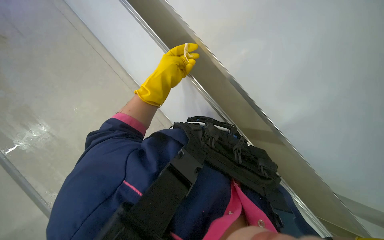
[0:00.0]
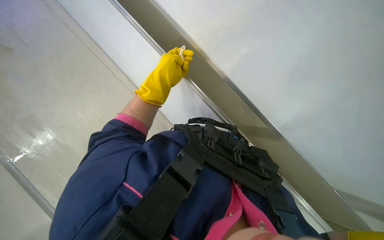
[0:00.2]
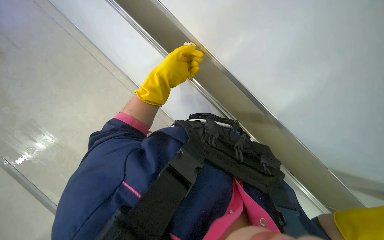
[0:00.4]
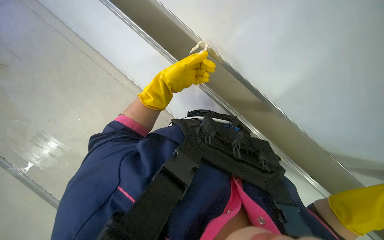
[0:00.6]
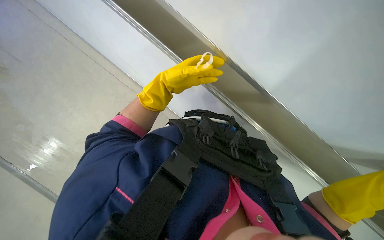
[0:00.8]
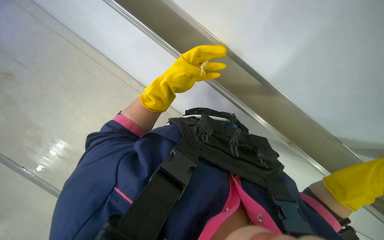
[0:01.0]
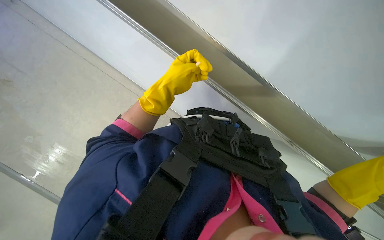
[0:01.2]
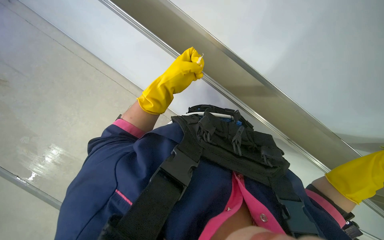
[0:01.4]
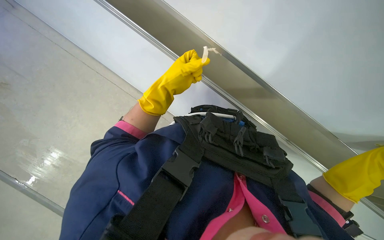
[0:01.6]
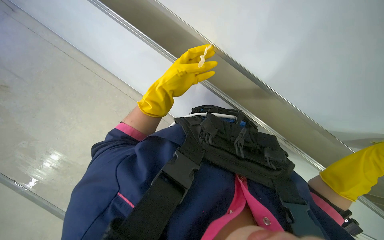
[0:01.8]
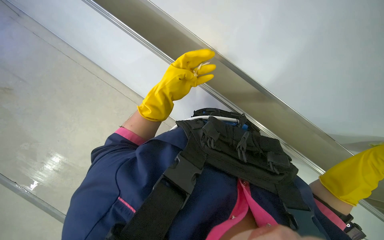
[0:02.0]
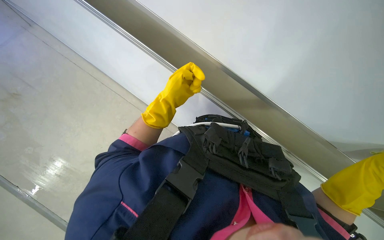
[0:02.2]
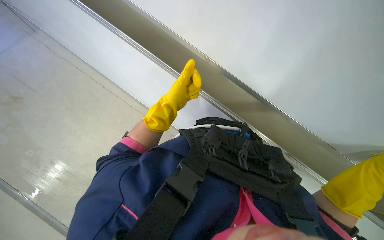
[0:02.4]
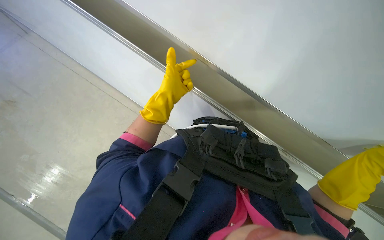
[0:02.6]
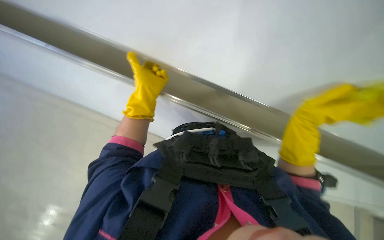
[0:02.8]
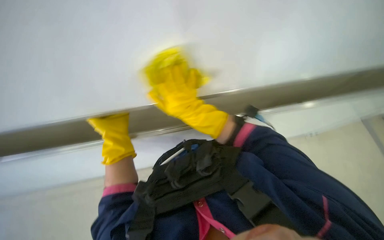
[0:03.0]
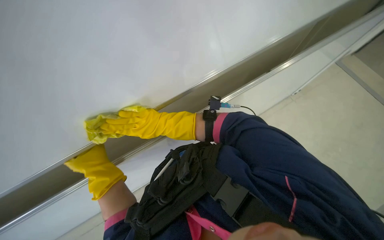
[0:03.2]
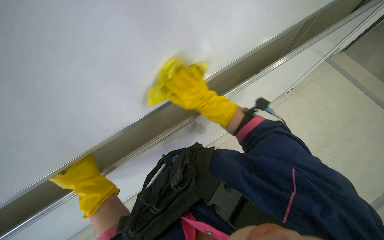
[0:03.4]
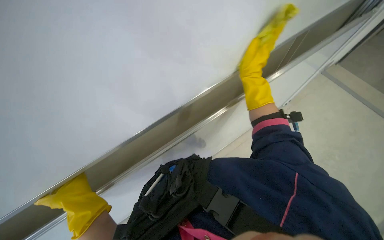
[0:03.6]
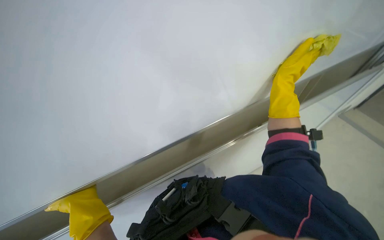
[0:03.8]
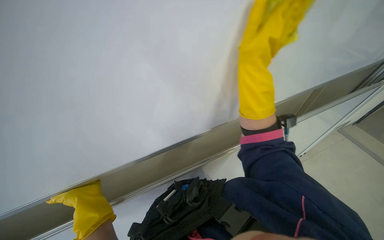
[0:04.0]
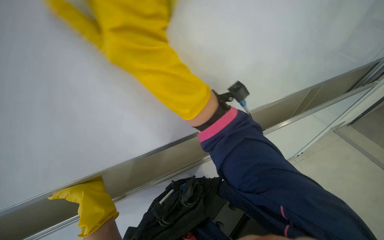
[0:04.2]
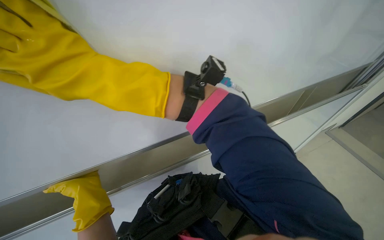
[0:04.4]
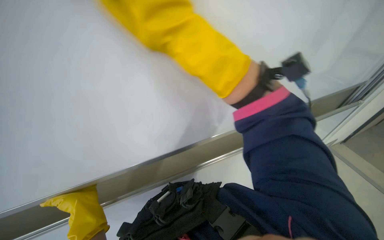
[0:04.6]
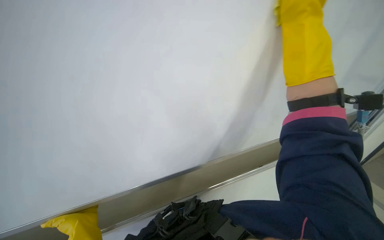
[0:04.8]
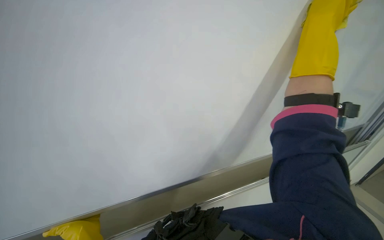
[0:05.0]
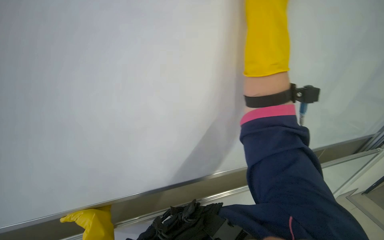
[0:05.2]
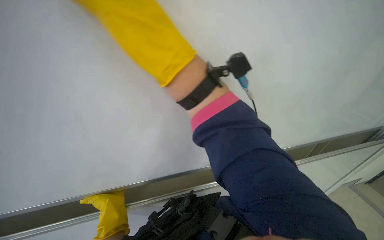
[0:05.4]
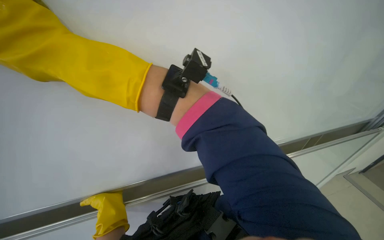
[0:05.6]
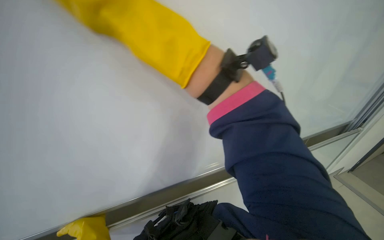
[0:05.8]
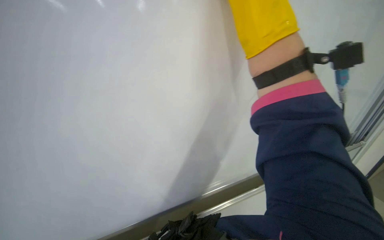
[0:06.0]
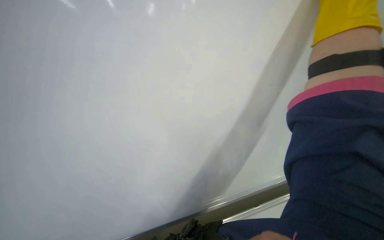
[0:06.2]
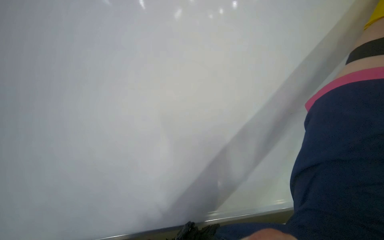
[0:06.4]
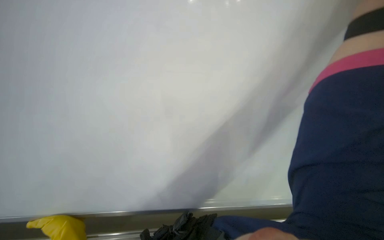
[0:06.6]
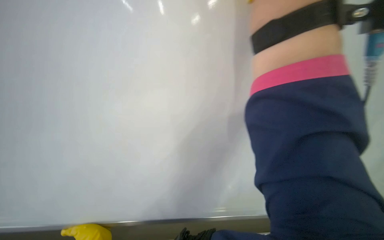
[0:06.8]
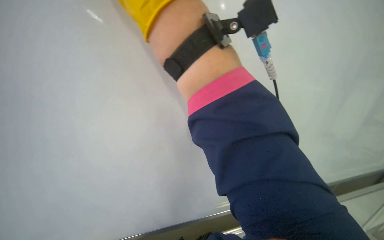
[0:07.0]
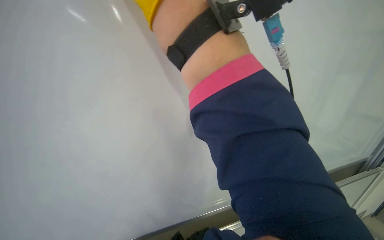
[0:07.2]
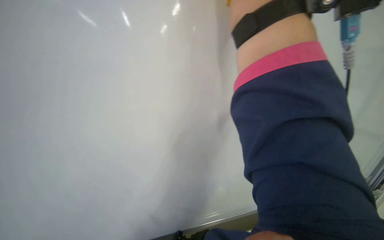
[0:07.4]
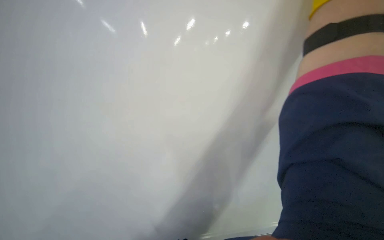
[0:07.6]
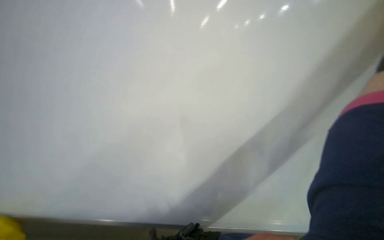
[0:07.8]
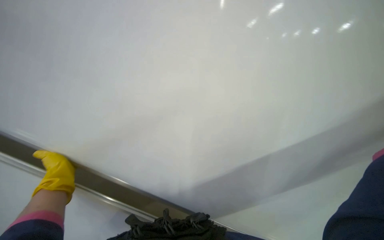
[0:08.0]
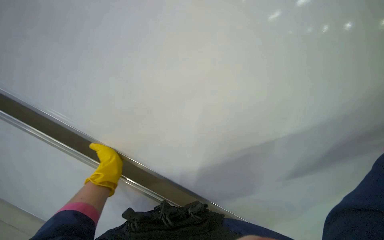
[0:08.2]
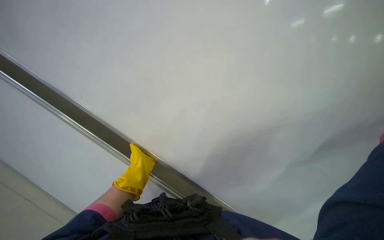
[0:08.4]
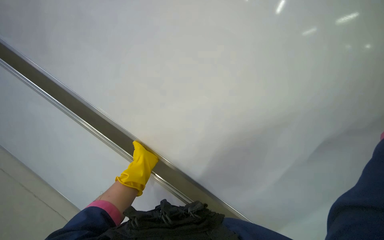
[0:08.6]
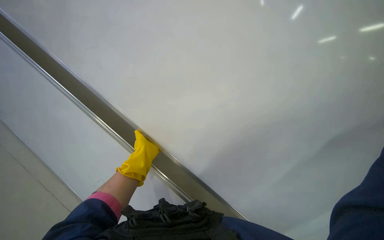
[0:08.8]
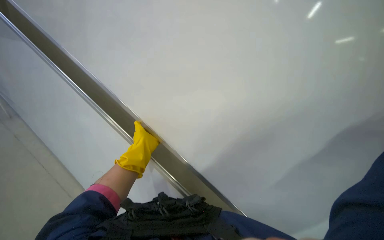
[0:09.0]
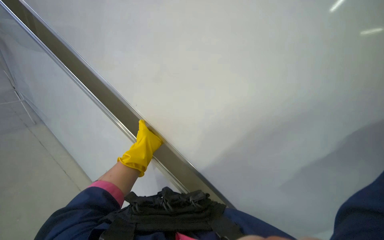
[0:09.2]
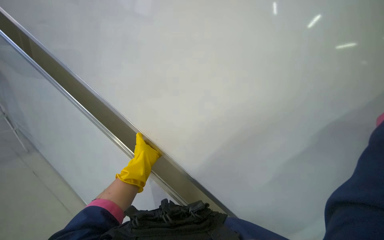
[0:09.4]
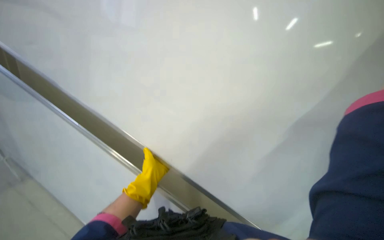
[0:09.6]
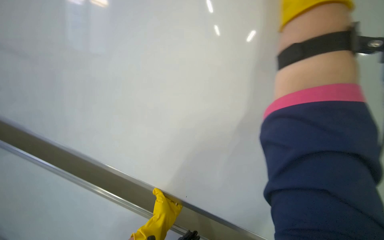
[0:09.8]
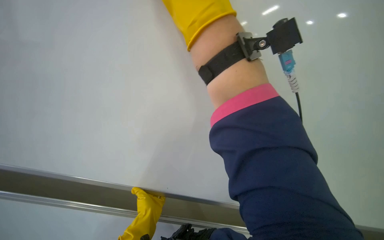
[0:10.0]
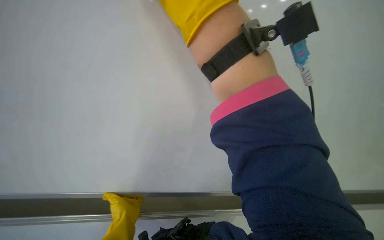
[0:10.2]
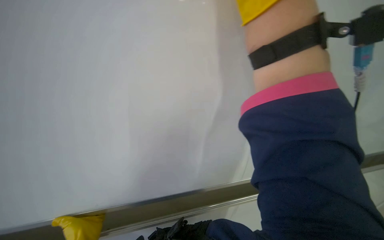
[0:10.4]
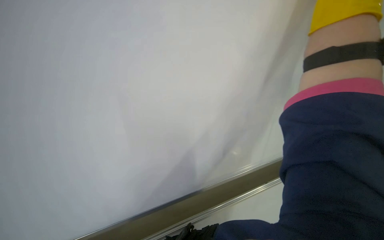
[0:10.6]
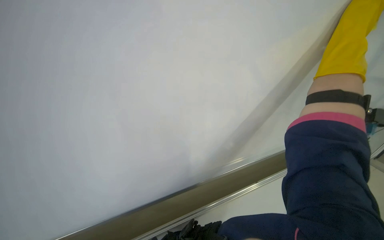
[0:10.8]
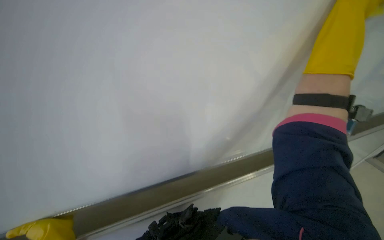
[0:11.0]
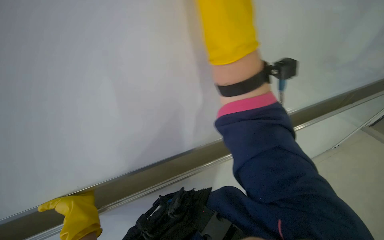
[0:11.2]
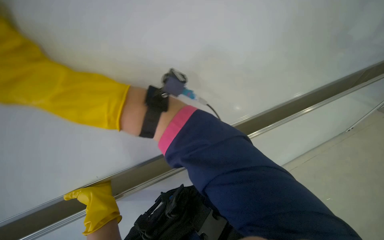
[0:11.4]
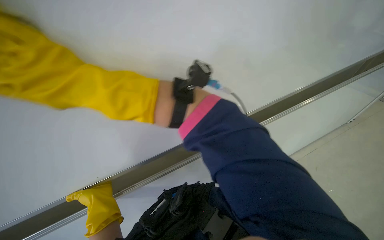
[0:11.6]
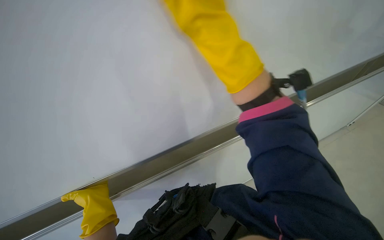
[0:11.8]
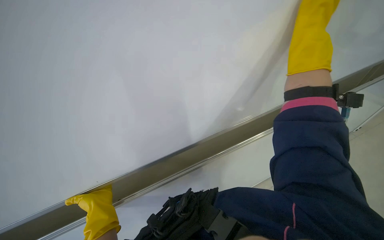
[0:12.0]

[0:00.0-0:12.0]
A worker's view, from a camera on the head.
Job: wiping surfaces.
The whole recording: Cleaning white cabinet/wall. The worker wipes the white cabinet and its metal rail with a yellow cloth.
0:01.6 to 0:03.0: The scene turns some 40 degrees counterclockwise in the picture.
0:03.0 to 0:04.4: The wearer looks about 15 degrees further upward. The left hand moves down the picture, roughly 10 cm. Meanwhile the right hand swings left and right, about 50 cm each way, with 2 reversals.
0:07.6 to 0:09.0: The wearer's head swings approximately 20 degrees to the left.

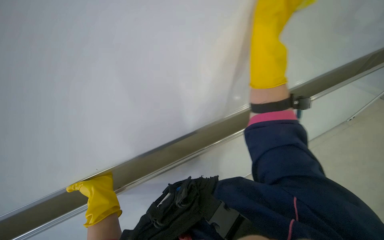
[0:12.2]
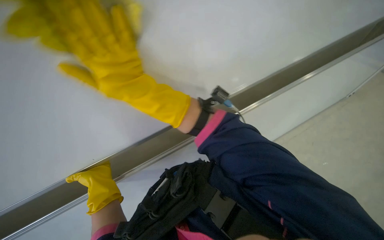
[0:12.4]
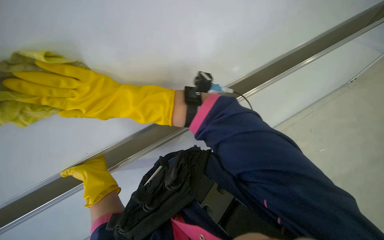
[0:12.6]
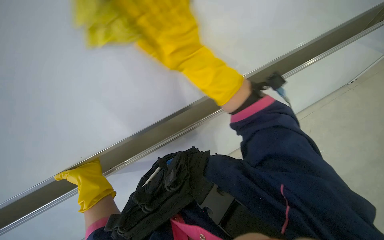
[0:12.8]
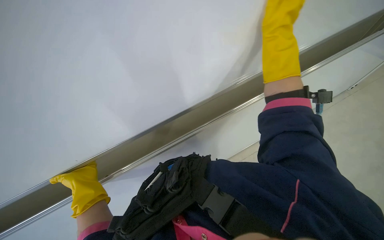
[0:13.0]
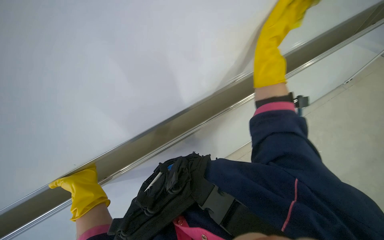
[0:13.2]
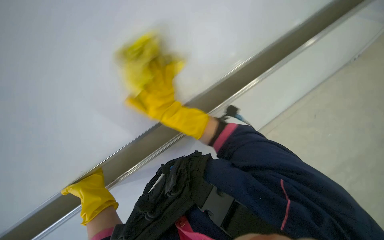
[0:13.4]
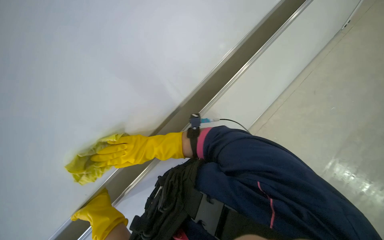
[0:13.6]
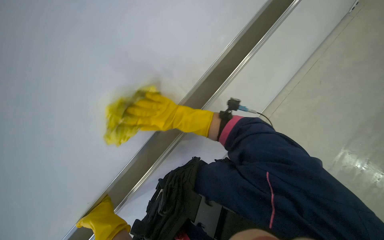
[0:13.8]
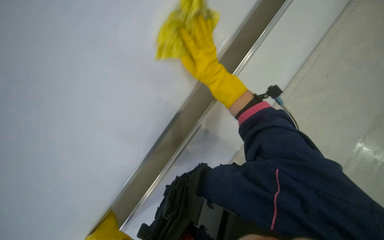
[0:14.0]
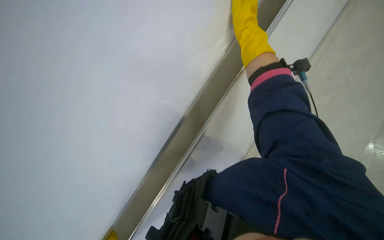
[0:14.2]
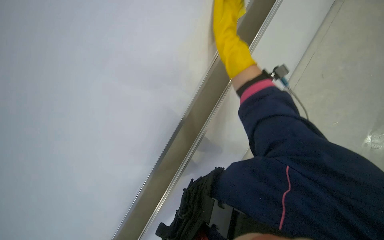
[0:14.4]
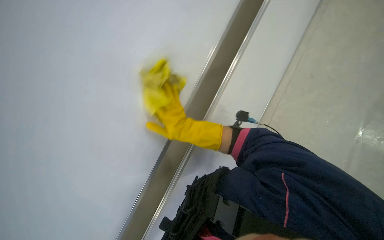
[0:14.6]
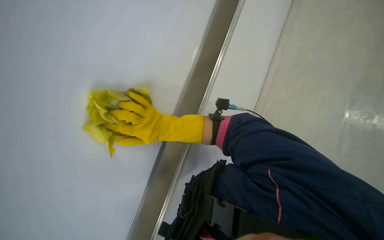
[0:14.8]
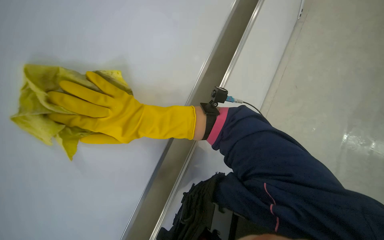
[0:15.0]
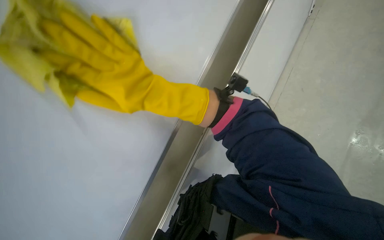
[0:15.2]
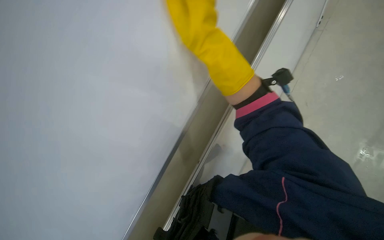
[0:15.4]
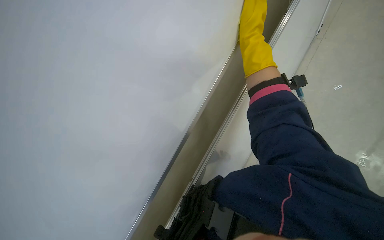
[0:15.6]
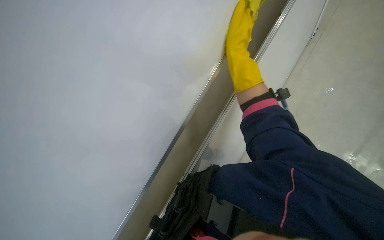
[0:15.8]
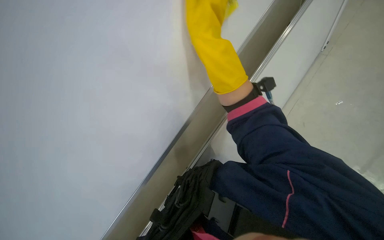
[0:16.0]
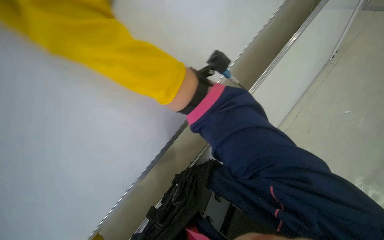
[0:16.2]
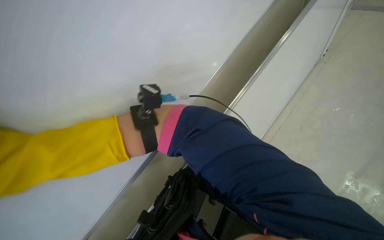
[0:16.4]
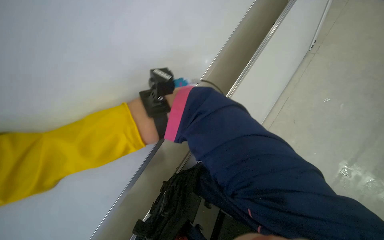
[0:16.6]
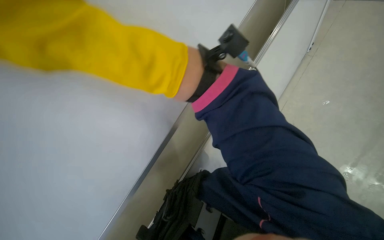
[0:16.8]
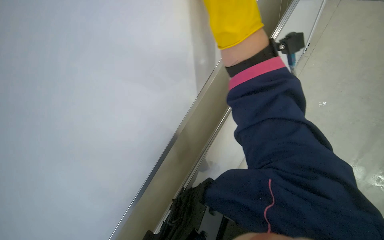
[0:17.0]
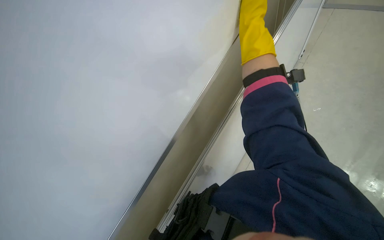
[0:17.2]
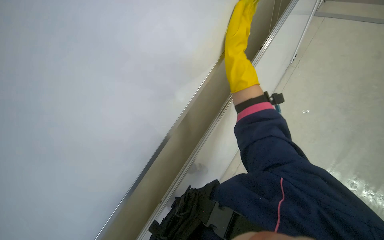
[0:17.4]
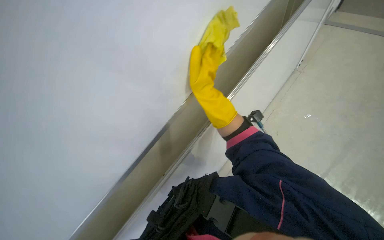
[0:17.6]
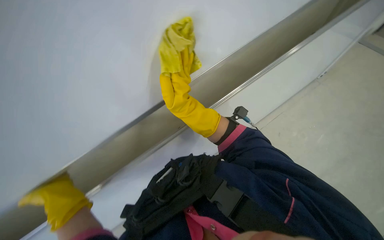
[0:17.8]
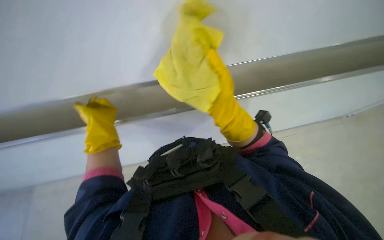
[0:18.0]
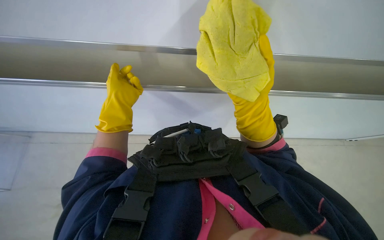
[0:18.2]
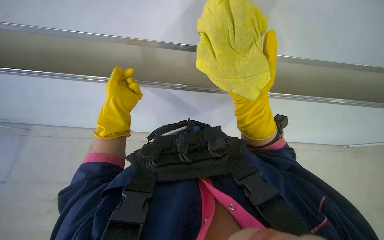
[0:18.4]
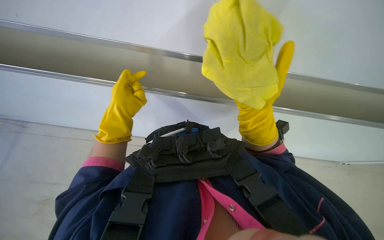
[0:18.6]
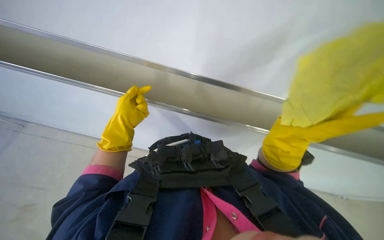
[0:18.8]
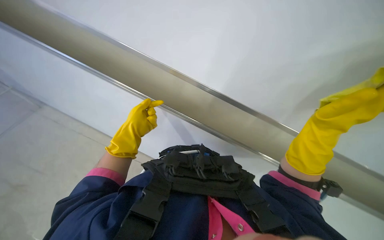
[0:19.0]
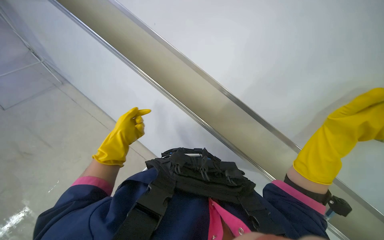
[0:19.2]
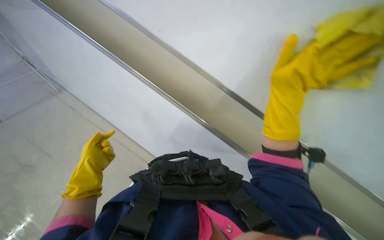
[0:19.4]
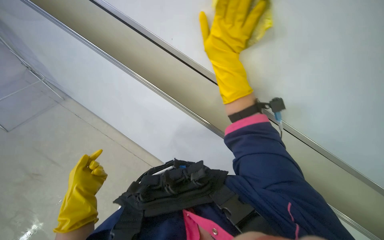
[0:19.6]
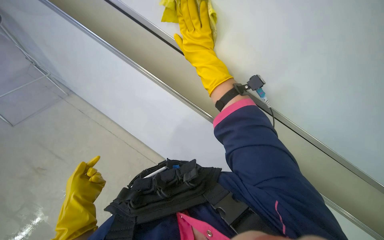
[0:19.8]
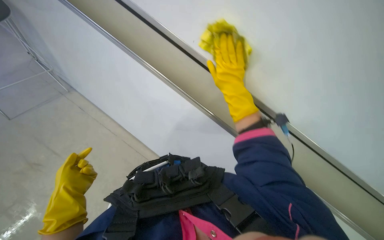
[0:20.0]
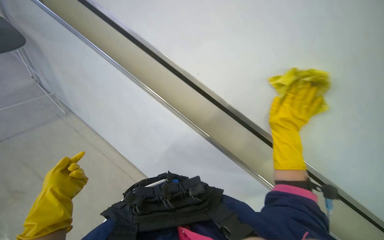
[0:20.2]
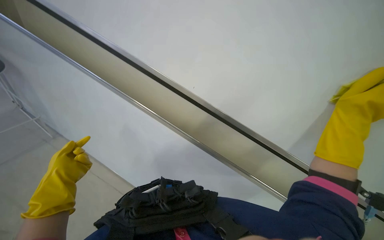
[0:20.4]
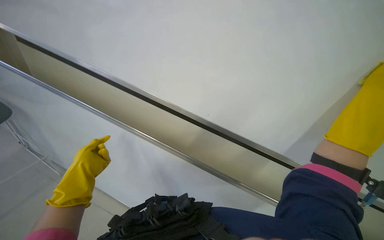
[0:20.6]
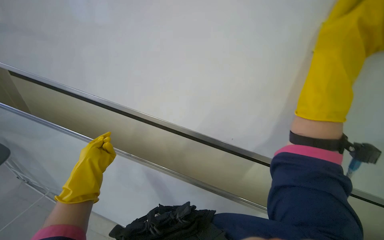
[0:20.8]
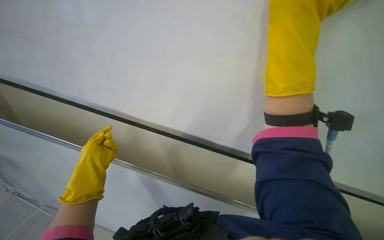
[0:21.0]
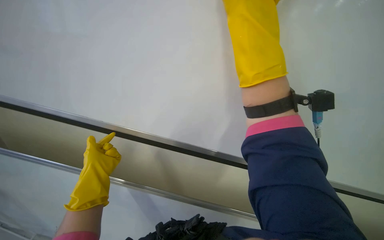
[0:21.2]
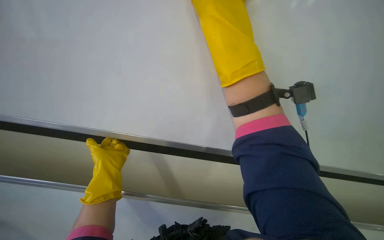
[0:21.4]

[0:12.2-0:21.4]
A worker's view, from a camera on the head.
Job: wiping surfaces.
The whole recording: Cleaning white cabinet/wall. The worker wipes the white cabinet and its metal rail with a yellow cloth.
0:15.2 to 0:16.8: The right hand heads up the picture, covering roughly 15 cm.
0:16.8 to 0:18.4: The head turns to the left by roughly 25 degrees.
0:19.8 to 0:21.4: The wearer looks roughly 15 degrees further upward. The left hand shifts some 20 cm up the picture and to the right.
